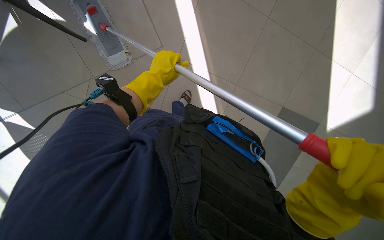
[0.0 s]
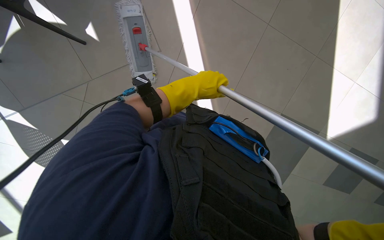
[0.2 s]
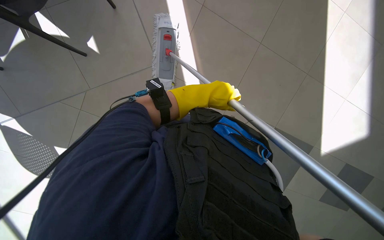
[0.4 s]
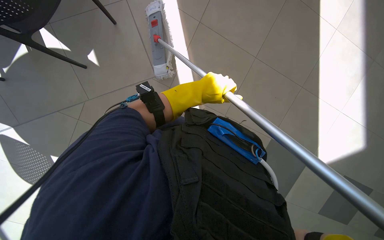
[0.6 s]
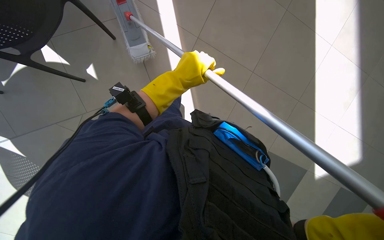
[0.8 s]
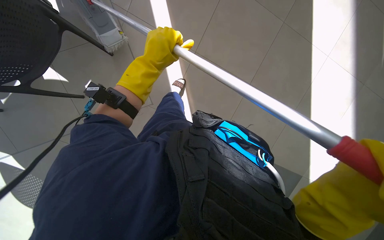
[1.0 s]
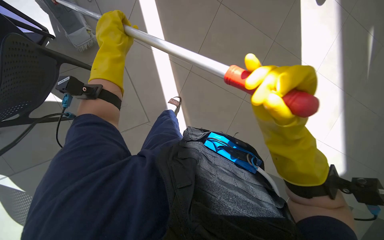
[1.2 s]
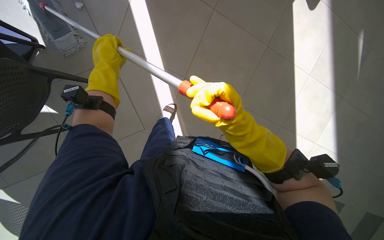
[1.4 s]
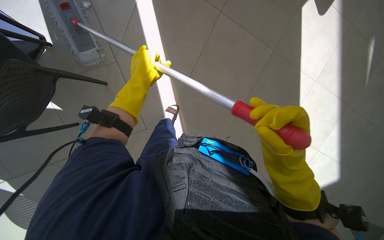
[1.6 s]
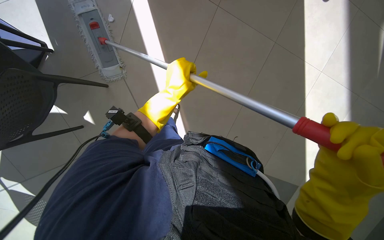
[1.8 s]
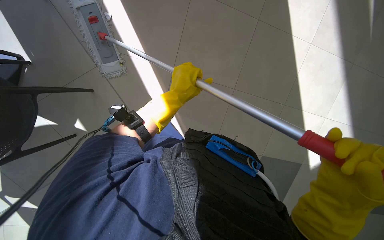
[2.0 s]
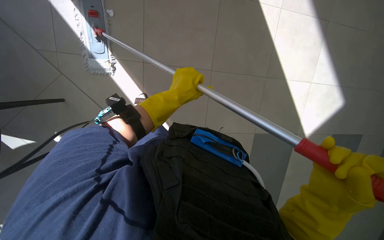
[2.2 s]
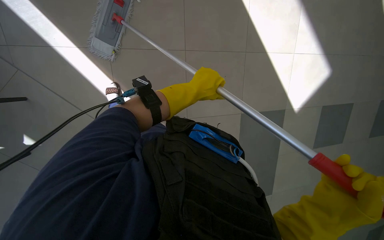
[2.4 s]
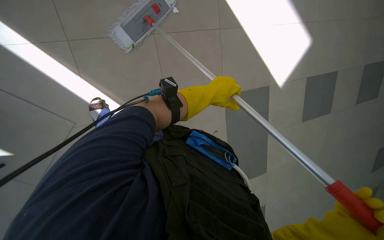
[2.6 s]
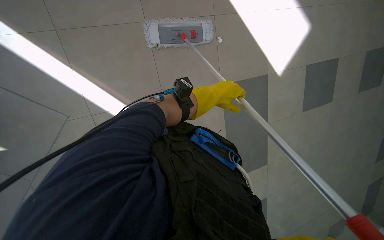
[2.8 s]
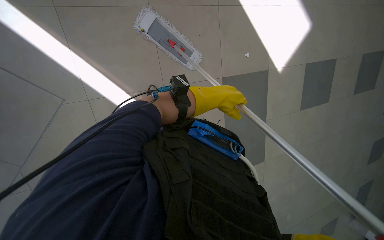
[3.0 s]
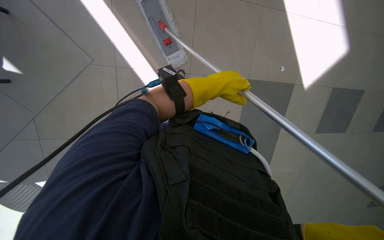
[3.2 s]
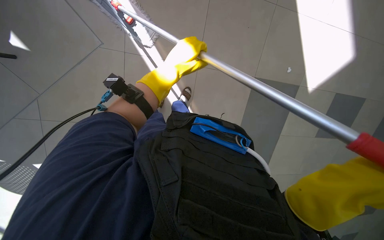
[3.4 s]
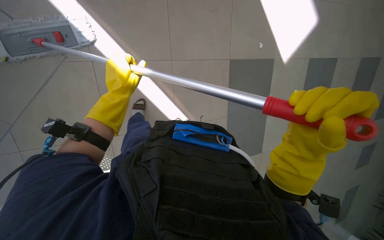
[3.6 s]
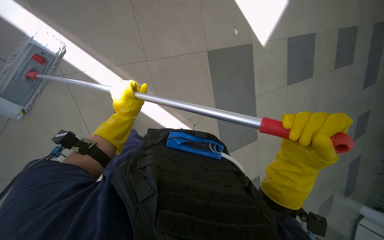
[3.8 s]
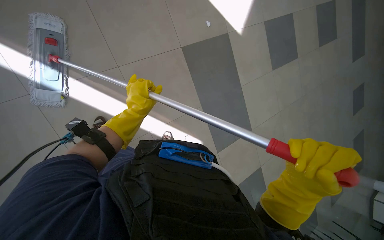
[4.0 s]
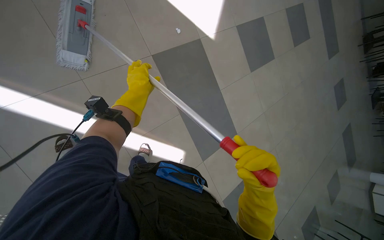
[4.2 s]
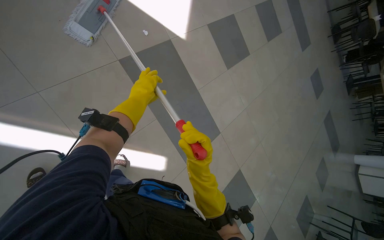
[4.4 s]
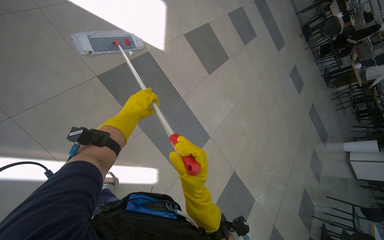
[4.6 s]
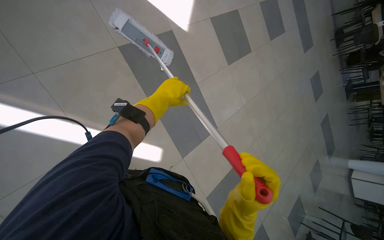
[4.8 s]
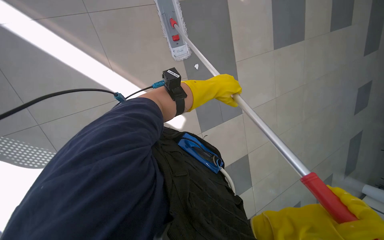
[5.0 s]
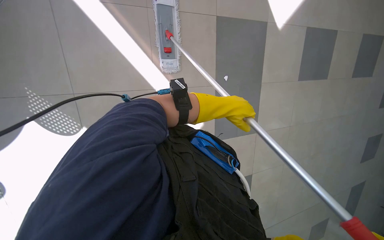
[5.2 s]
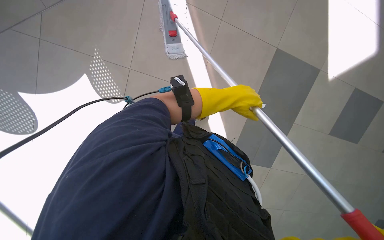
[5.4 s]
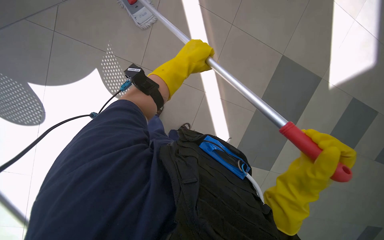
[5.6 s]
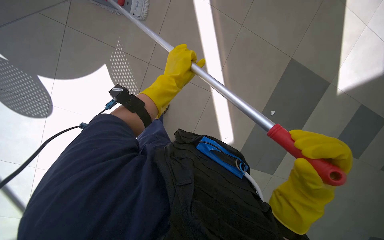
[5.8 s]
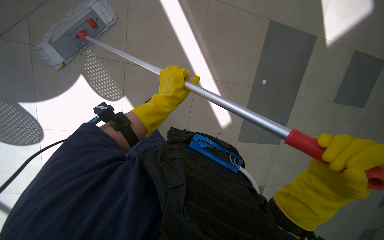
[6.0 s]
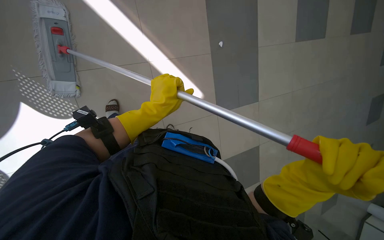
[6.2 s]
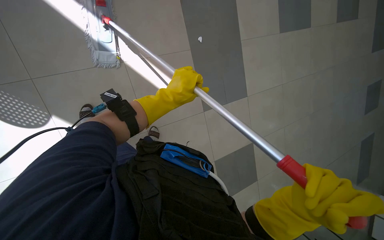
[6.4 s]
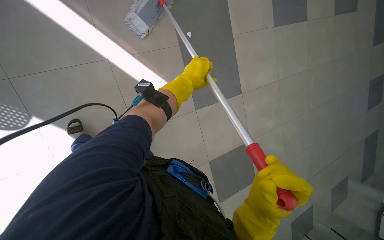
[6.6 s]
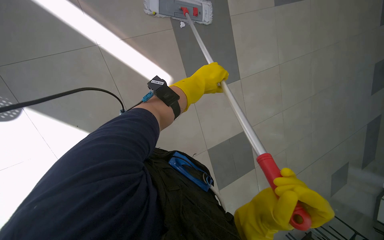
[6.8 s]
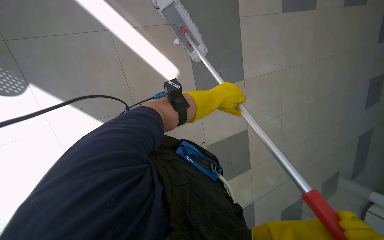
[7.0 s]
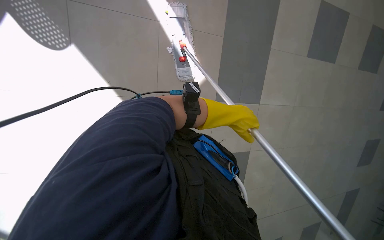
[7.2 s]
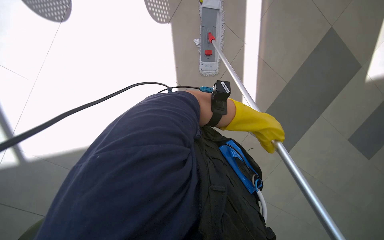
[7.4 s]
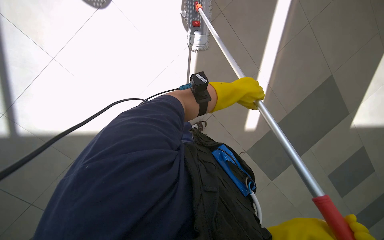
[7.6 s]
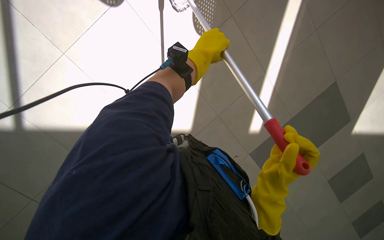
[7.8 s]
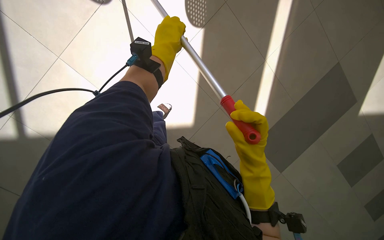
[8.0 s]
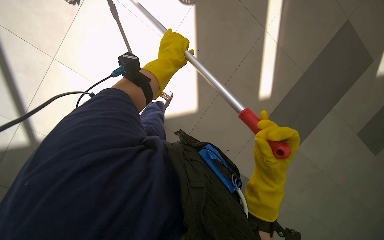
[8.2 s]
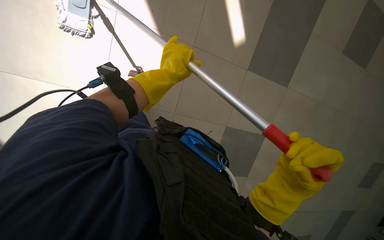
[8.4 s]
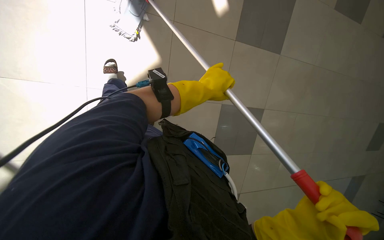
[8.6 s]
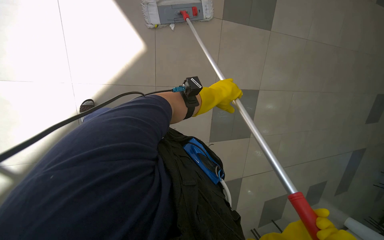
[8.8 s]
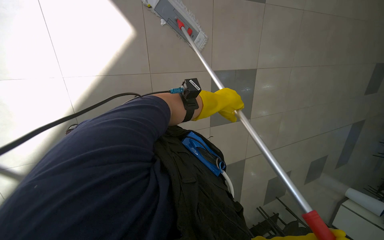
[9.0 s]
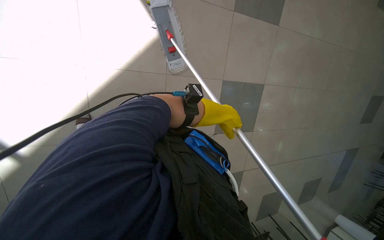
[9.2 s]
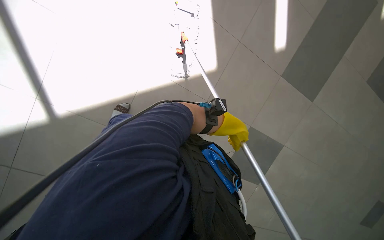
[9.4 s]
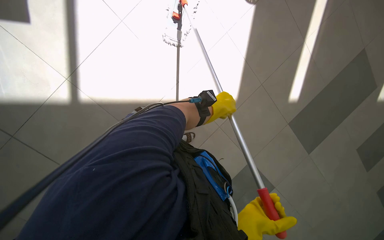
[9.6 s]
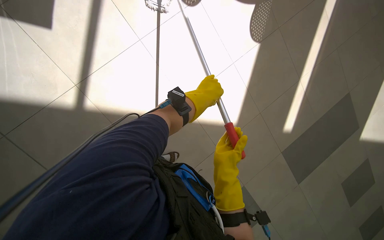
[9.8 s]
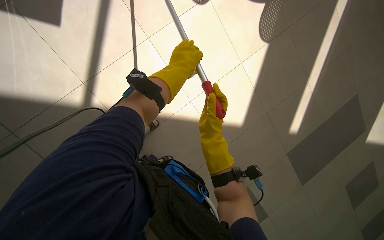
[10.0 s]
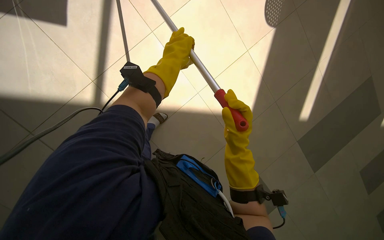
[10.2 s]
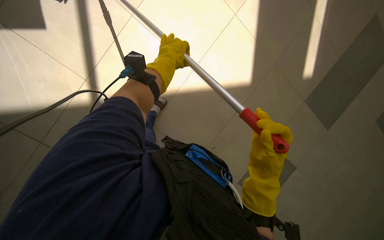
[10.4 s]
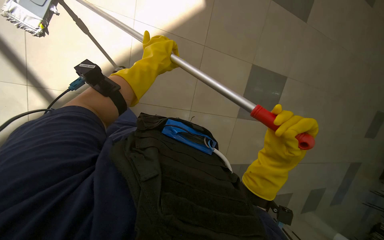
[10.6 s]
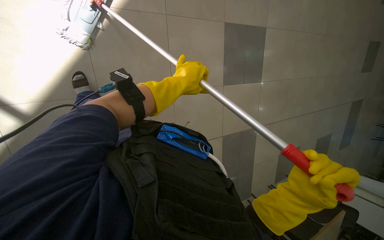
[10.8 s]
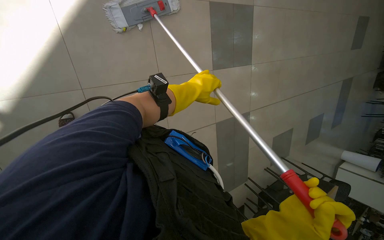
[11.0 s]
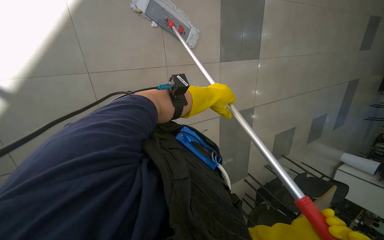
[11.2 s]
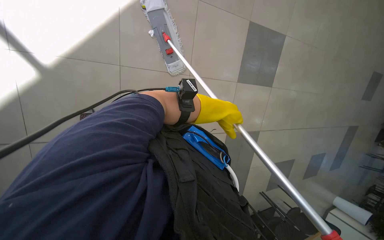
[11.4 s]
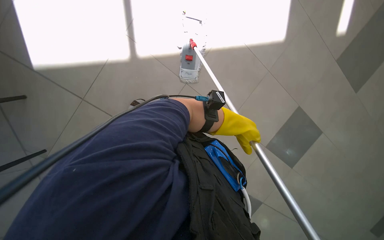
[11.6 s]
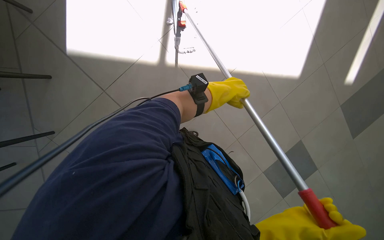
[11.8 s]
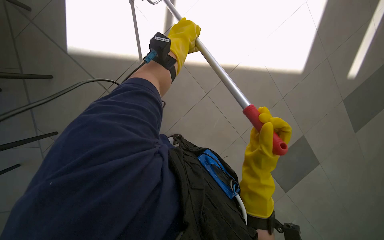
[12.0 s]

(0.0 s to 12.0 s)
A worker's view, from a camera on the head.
Job: mopping floor.
The whole recording: Mopping cafeteria floor. The worker mops the cafeteria floor, periodically wringing out the mop.
0.0 s - 1.6 s: The wearer looks some 15 degrees further upward. The left hand moves left and right over some 30 cm, changing direction 2 times.
1.6 s - 3.0 s: The left hand shifts about 20 cm to the right.
4.4 s - 6.0 s: The view tips downward by roughly 15 degrees. The left hand moves about 20 cm to the right and comes back.
6.0 s - 7.6 s: The view pans to the right by approximately 20 degrees. The wearer looks roughly 25 degrees further upward. Everything in view rotates approximately 30 degrees clockwise.
7.6 s - 9.0 s: The left hand reaches some 20 cm to the left, then returns.
9.0 s - 10.4 s: The left hand moves to the left, some 30 cm.
10.4 s - 12.0 s: The left hand reaches roughly 15 cm to the right, then returns.

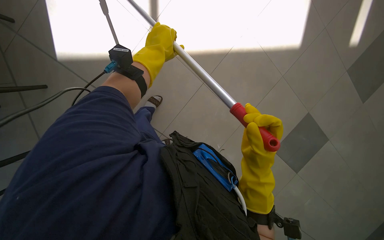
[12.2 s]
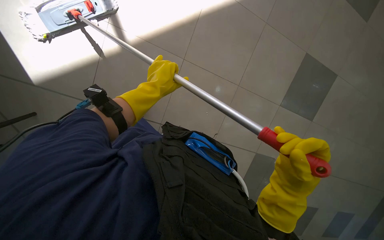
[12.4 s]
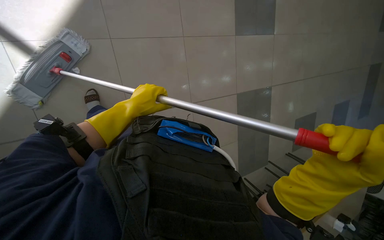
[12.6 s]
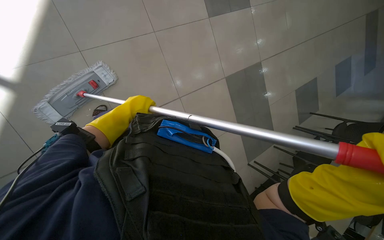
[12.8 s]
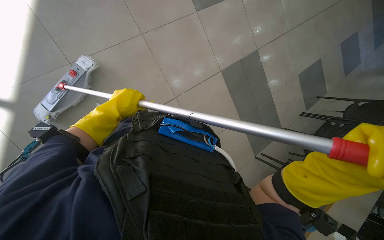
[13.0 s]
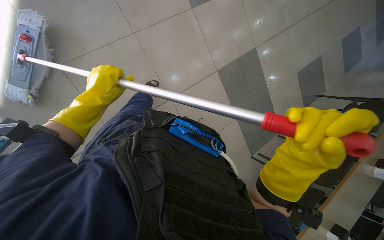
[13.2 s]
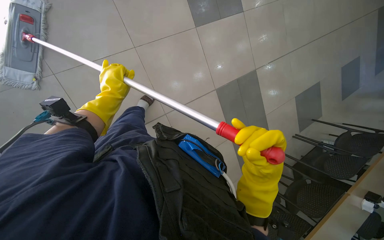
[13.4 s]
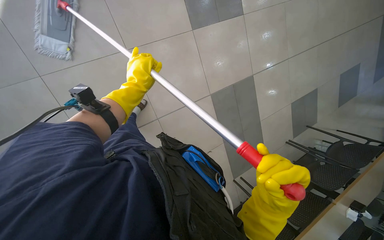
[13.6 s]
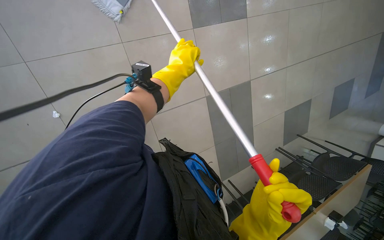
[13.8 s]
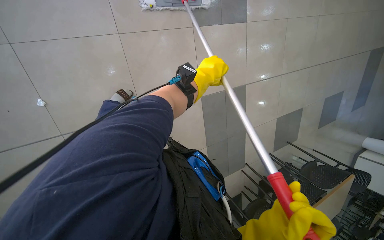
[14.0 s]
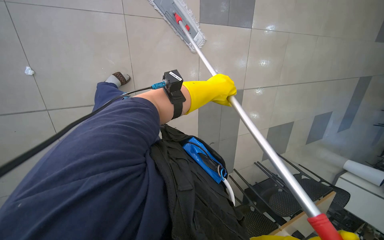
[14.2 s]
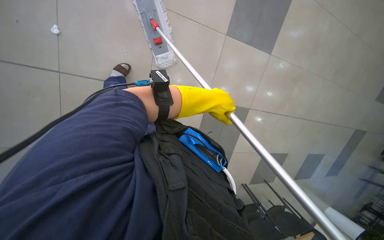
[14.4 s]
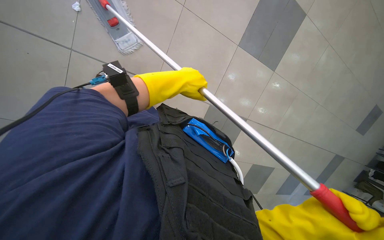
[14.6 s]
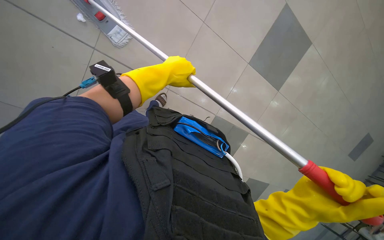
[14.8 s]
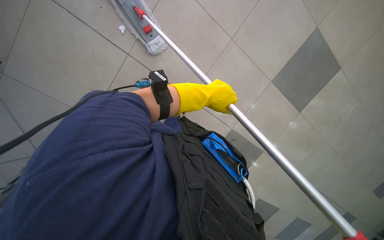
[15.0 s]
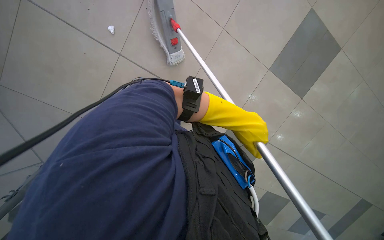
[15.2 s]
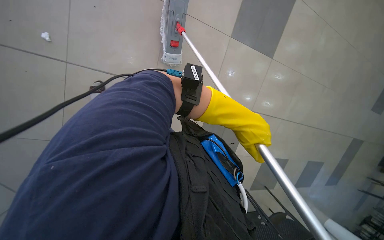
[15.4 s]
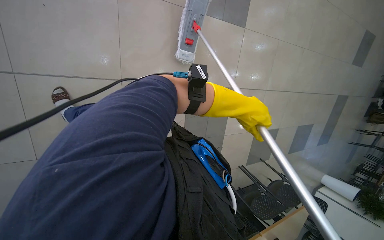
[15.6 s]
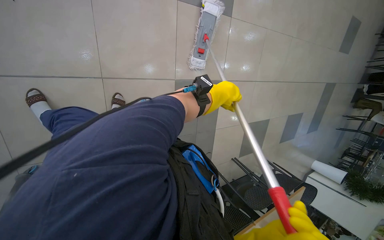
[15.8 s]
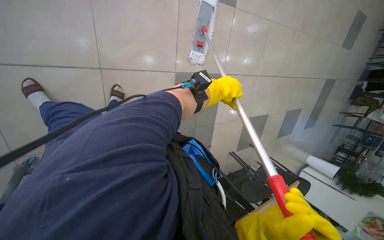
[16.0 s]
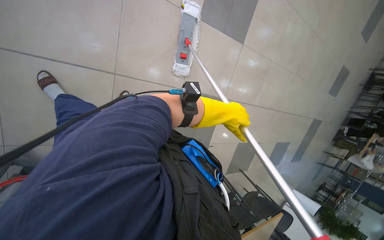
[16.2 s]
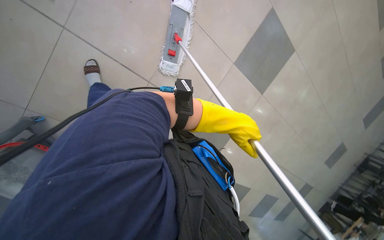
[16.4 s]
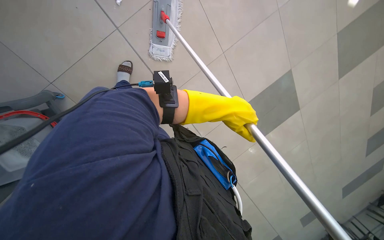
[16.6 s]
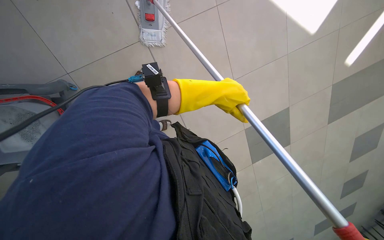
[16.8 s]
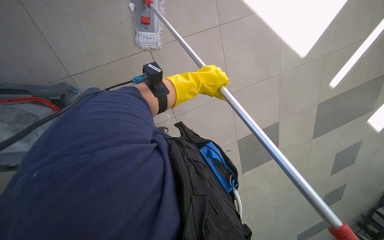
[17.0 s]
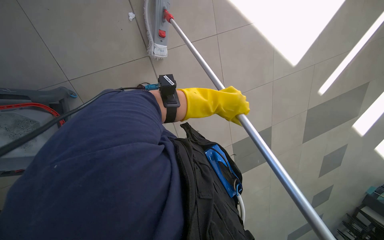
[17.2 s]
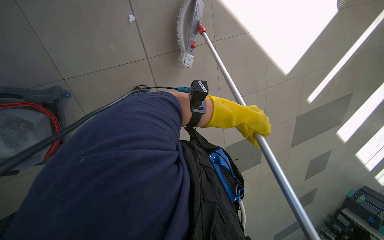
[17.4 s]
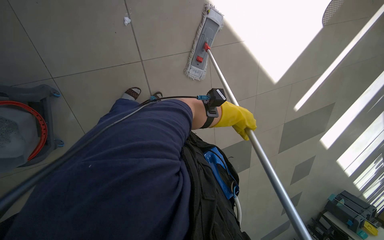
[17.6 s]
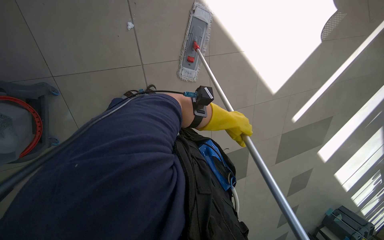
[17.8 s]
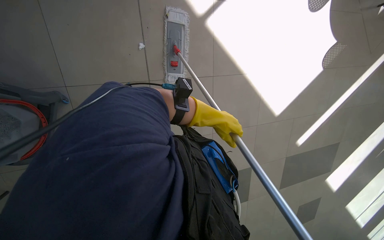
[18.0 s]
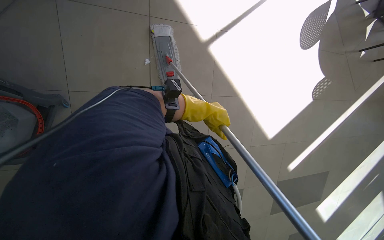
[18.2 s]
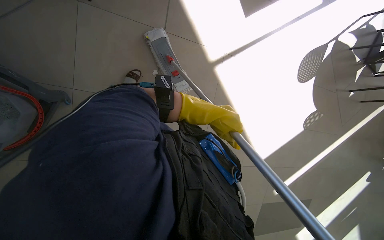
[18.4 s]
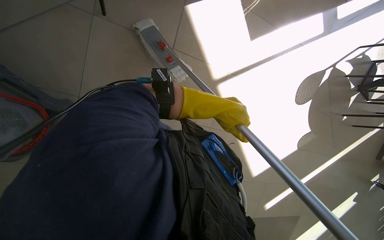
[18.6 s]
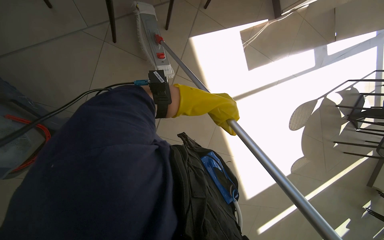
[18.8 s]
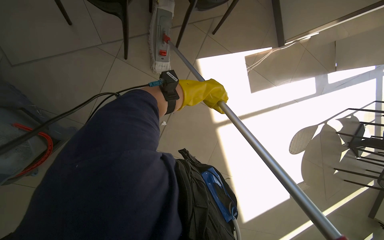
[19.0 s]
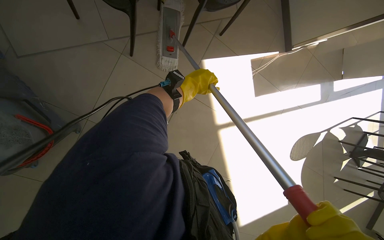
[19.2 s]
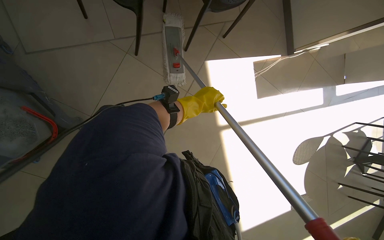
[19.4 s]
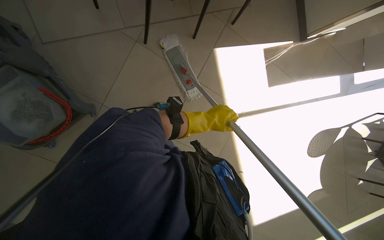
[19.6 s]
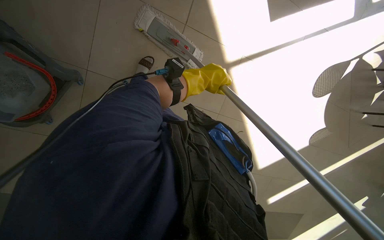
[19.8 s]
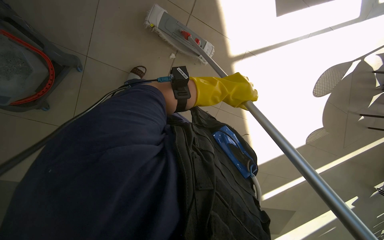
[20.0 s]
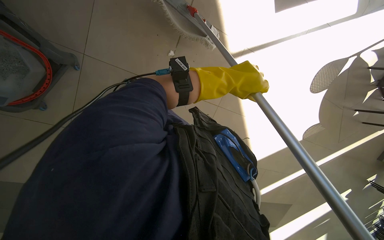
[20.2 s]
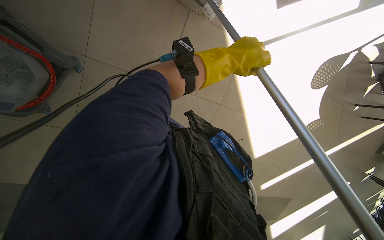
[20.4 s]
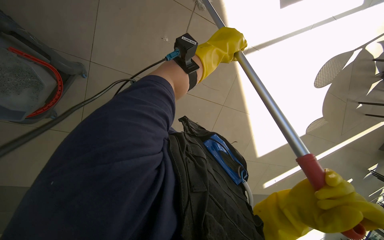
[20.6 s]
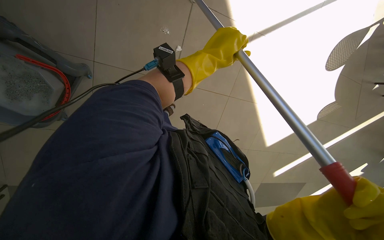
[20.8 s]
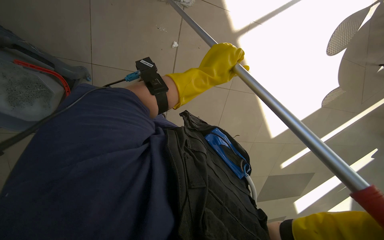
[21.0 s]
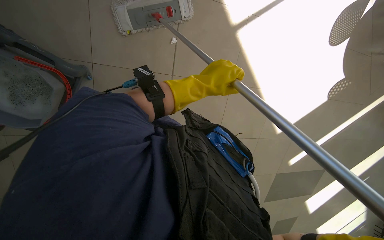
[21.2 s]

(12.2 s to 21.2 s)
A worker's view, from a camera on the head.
Job: mopping floor.
The whole recording: Mopping cafeteria floor. The worker mops the cafeteria floor, periodically wringing out the mop.
12.2 s - 13.8 s: The left hand moves roughly 10 cm to the left and comes back.
13.8 s - 15.2 s: Everything in view rotates about 30 degrees clockwise. The left hand goes left and right, some 20 cm each way, reversing 2 times.
15.2 s - 16.6 s: The scene rotates clockwise by some 40 degrees.
16.6 s - 18.2 s: The camera is aimed roughly 15 degrees further to the right. The view tips upward by roughly 25 degrees. Everything in view rotates roughly 35 degrees clockwise.
